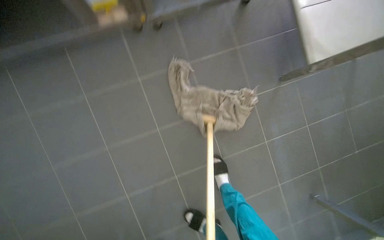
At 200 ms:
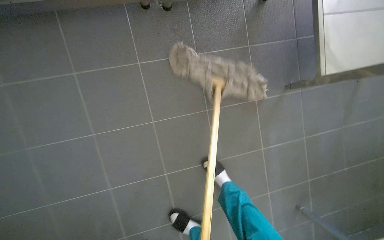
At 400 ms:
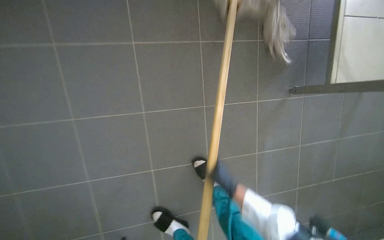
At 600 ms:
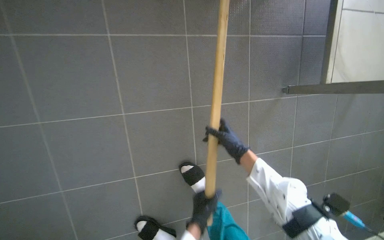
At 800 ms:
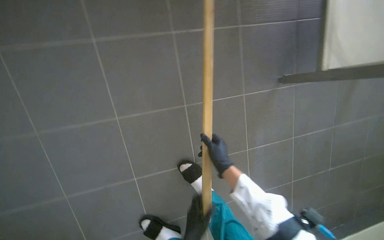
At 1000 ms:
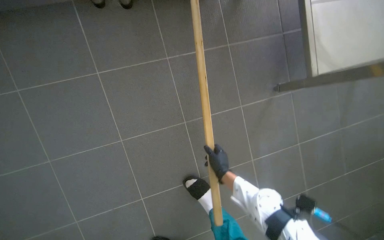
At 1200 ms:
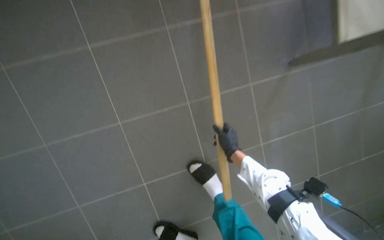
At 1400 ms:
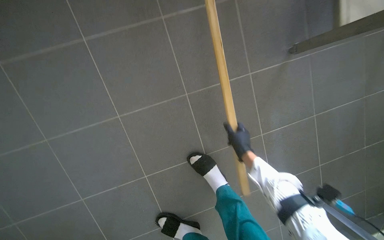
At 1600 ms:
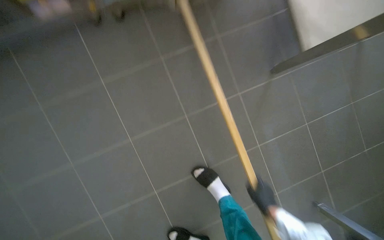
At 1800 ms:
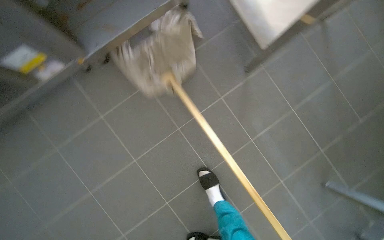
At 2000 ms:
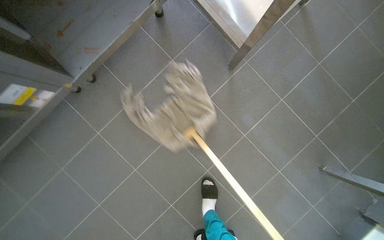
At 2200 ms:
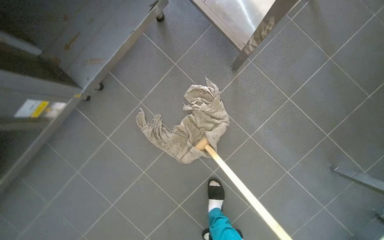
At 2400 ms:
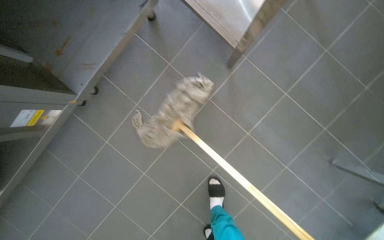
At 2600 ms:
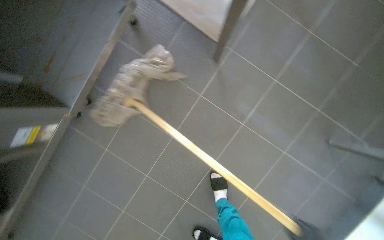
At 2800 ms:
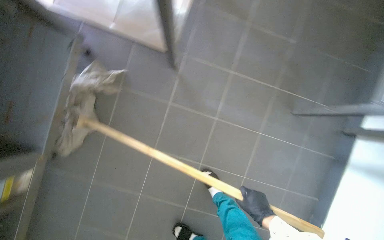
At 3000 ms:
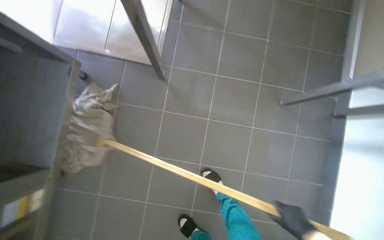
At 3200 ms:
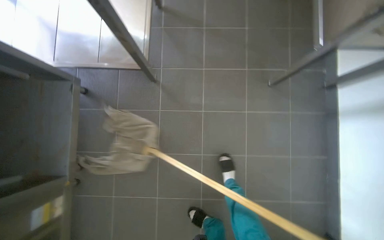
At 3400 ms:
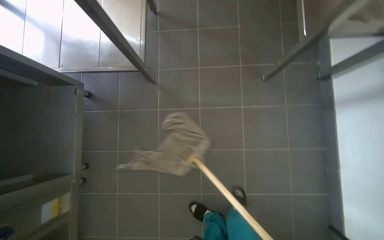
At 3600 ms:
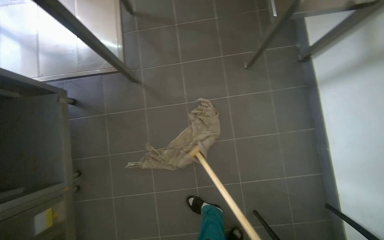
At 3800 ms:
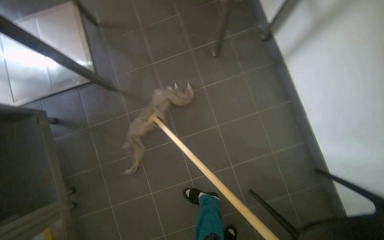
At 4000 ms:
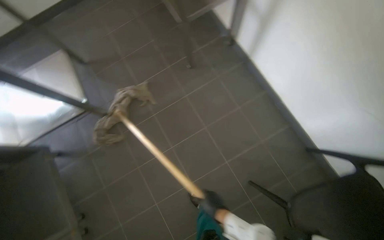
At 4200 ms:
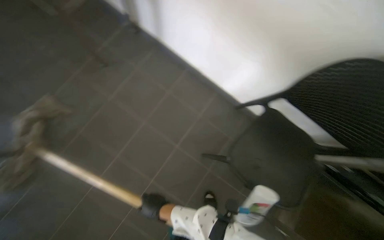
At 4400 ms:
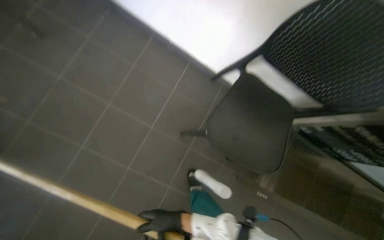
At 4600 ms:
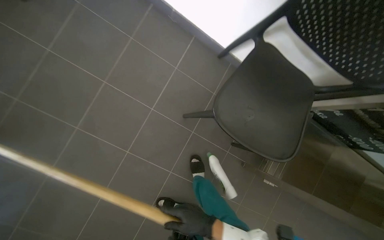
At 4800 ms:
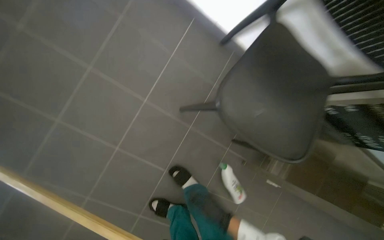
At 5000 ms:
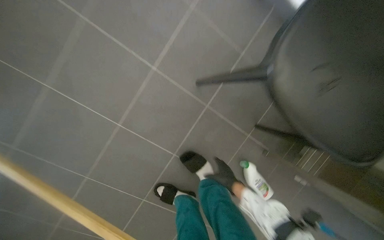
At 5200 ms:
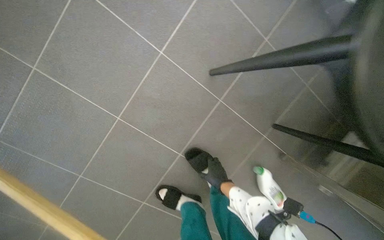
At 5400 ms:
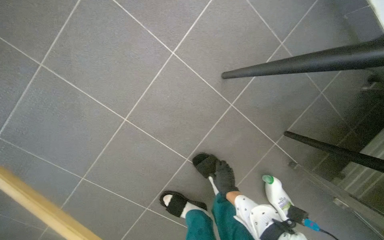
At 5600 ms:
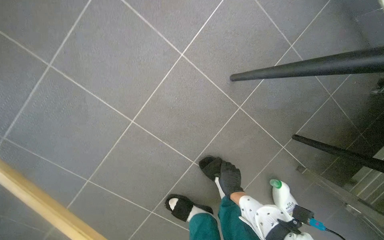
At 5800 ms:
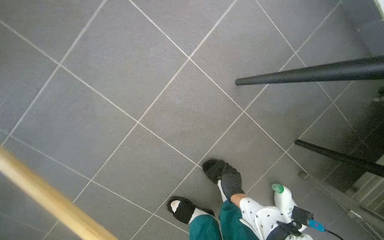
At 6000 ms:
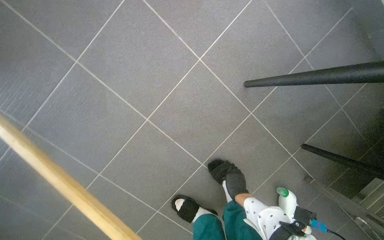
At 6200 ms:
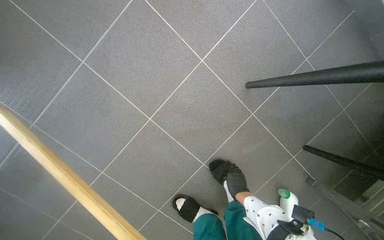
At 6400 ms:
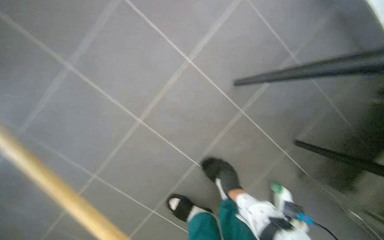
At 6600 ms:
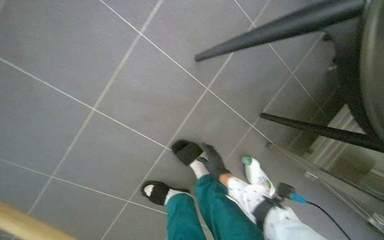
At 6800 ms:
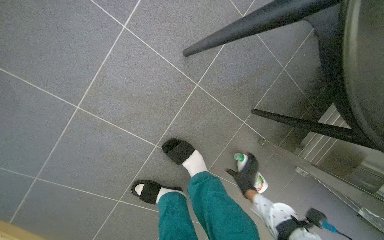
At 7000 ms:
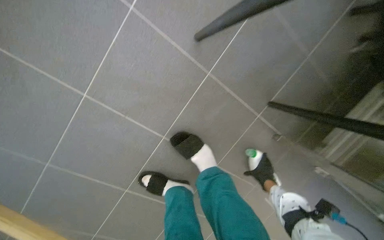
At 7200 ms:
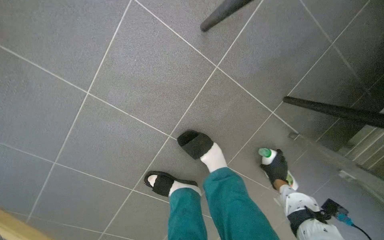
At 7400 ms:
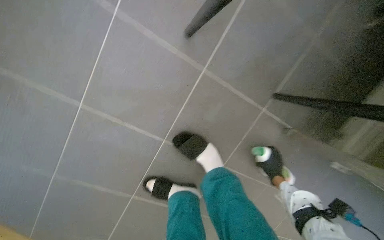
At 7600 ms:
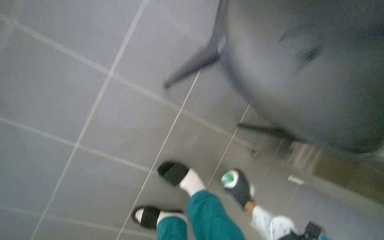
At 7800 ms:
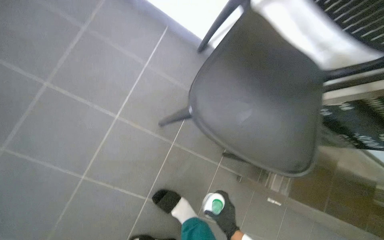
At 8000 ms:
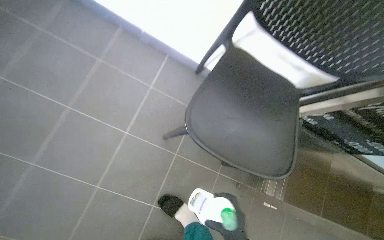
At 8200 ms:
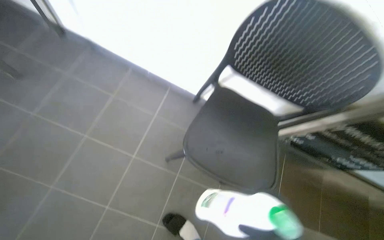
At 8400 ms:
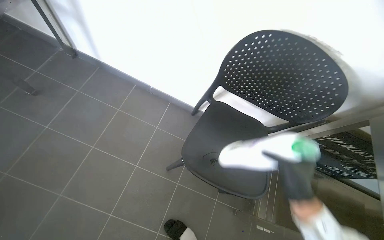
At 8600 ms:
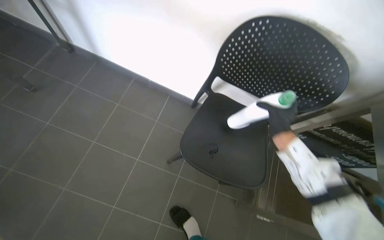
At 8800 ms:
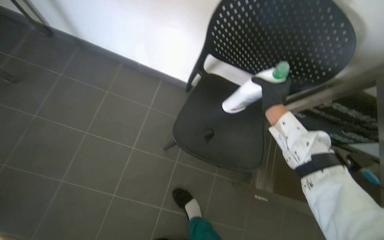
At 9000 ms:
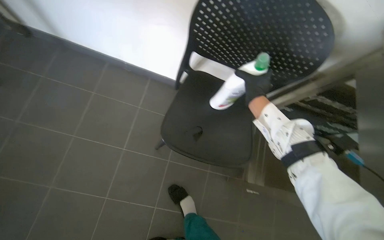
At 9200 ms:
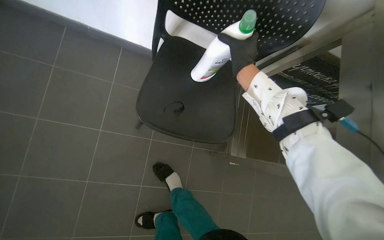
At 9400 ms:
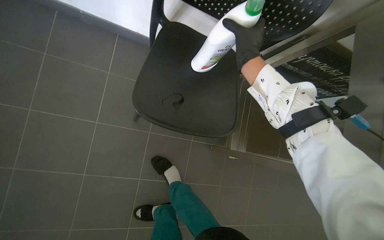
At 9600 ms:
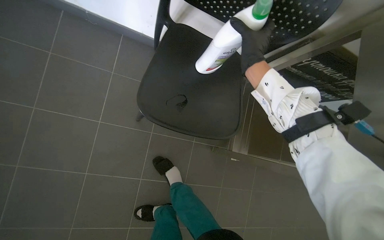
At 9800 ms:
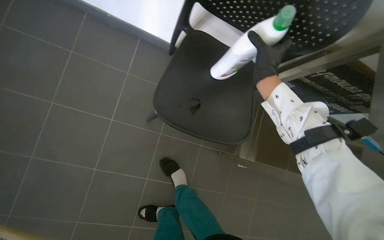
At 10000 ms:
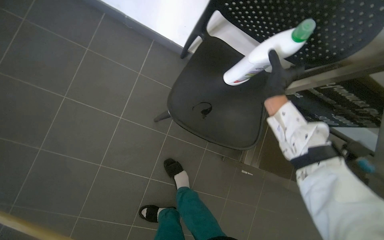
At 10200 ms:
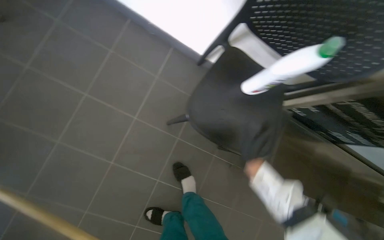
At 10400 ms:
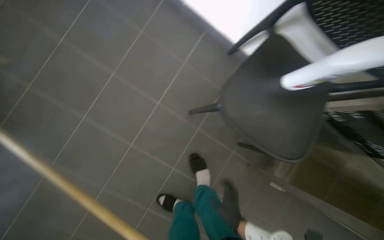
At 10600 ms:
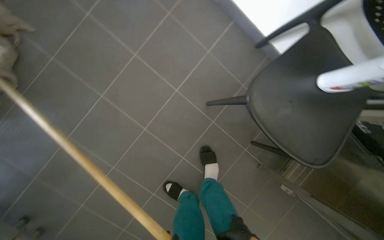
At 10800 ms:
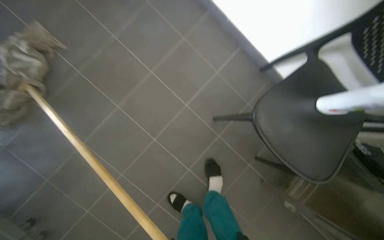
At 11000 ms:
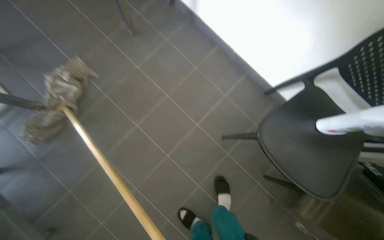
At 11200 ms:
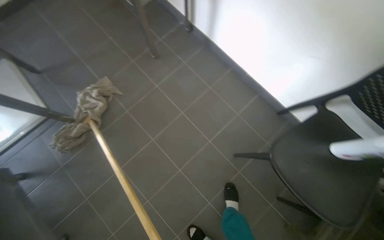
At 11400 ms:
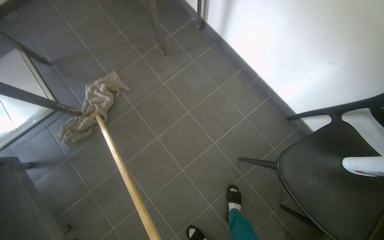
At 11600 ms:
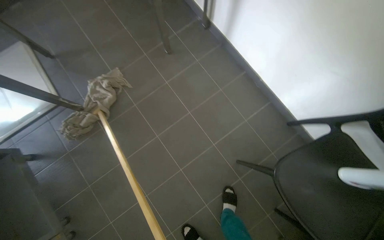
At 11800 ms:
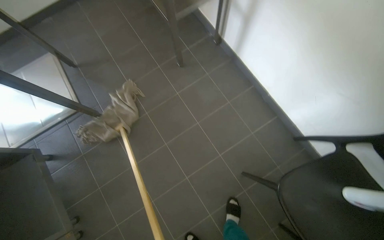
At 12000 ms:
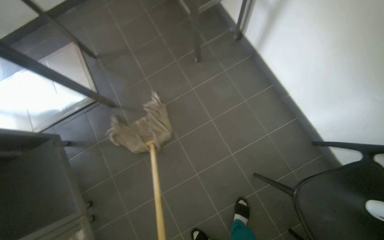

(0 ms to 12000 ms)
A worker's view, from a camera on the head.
Job: mopping floor.
The whole recording: Mopping kitchen floor. The worker mops the tiled floor in the kitchen area.
0 ms - 1600 ms: The right hand moves to the right and down the picture, about 20 cm.
1600 ms - 3000 ms: The camera travels approximately 40 cm. Everything in view rotates roughly 60 degrees counterclockwise.
3000 ms - 4400 ms: The head travels approximately 70 cm. The wearer's head swings some 65 degrees to the right.
4400 ms - 6000 ms: The camera travels about 50 cm. The camera pitches downward, by approximately 20 degrees.
7600 ms - 9000 ms: The camera is carried roughly 40 cm. The wearer looks some 20 degrees further upward.
10400 ms - 12000 ms: The wearer's head swings approximately 30 degrees to the left. The view tips upward by about 15 degrees.

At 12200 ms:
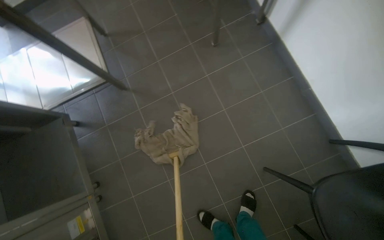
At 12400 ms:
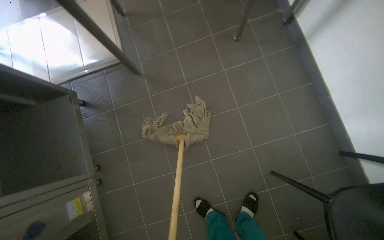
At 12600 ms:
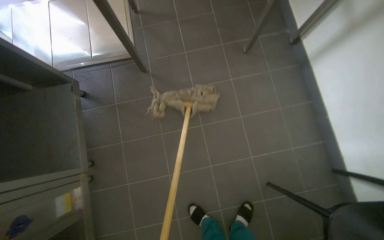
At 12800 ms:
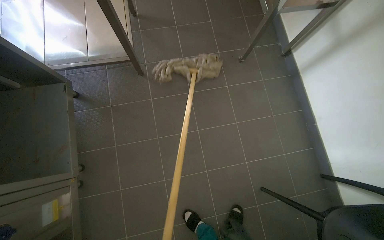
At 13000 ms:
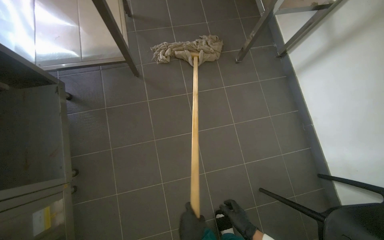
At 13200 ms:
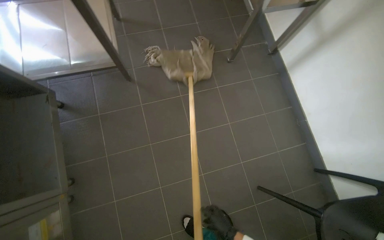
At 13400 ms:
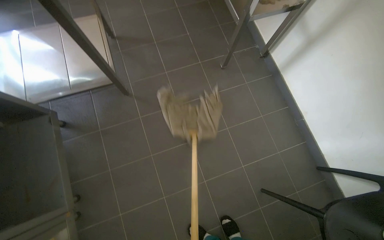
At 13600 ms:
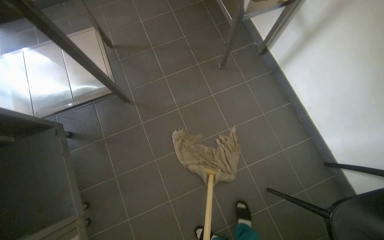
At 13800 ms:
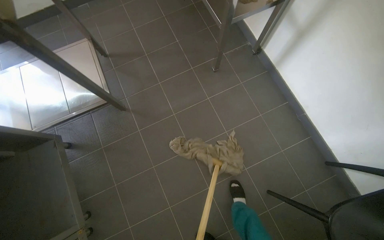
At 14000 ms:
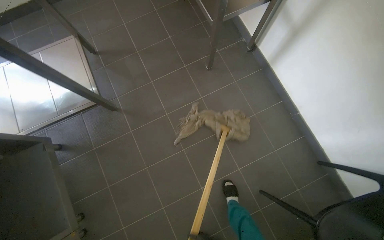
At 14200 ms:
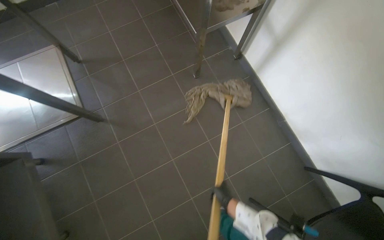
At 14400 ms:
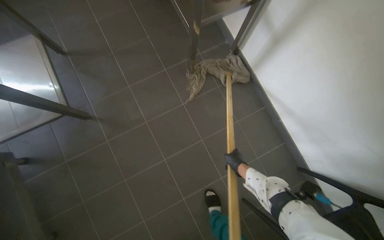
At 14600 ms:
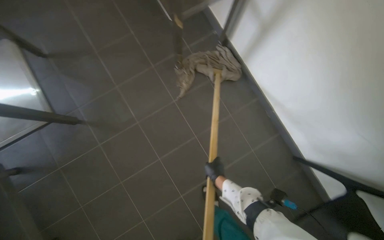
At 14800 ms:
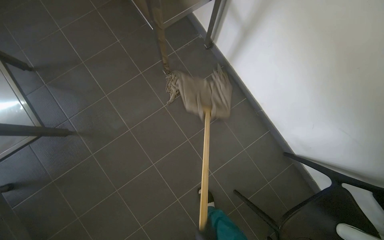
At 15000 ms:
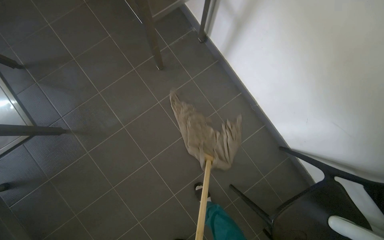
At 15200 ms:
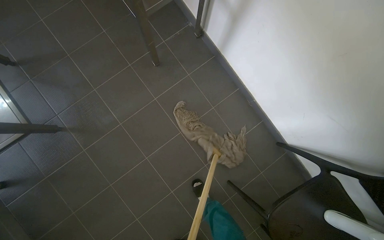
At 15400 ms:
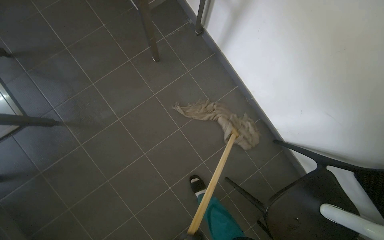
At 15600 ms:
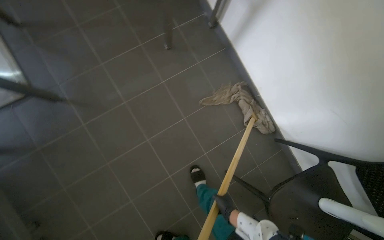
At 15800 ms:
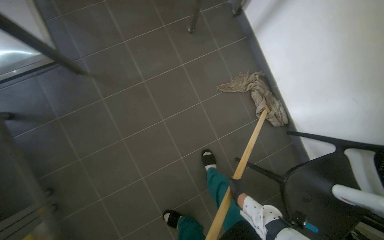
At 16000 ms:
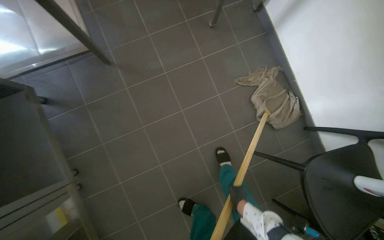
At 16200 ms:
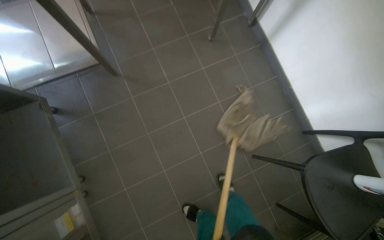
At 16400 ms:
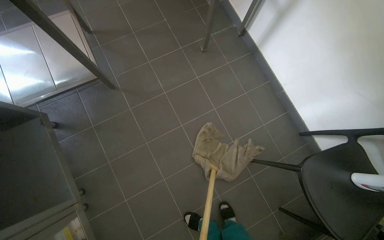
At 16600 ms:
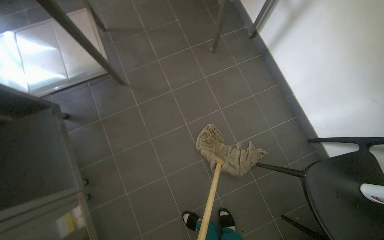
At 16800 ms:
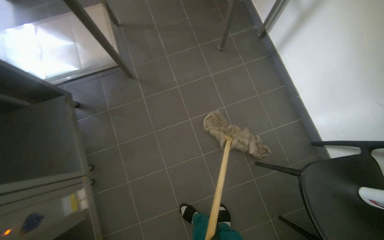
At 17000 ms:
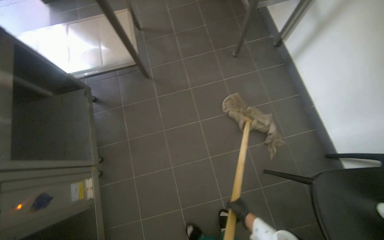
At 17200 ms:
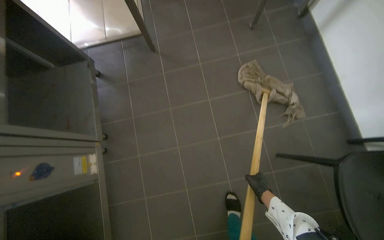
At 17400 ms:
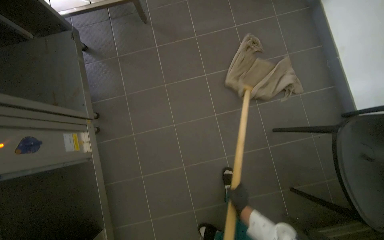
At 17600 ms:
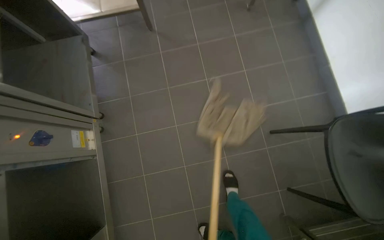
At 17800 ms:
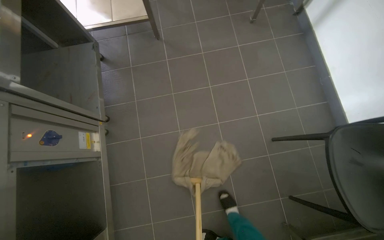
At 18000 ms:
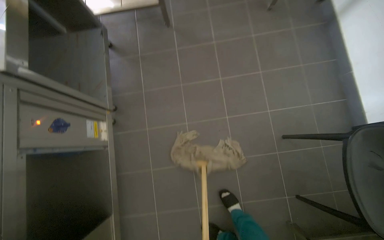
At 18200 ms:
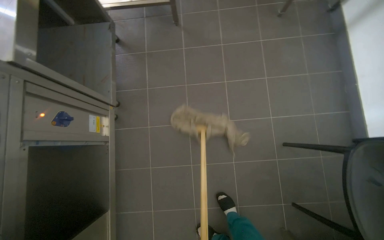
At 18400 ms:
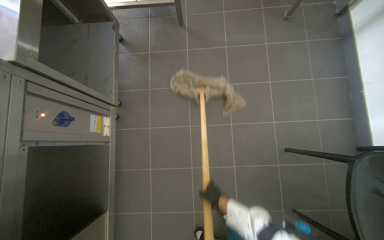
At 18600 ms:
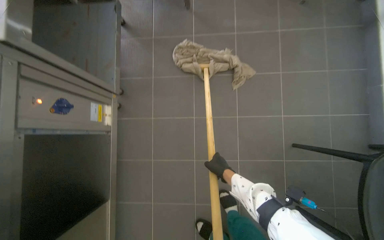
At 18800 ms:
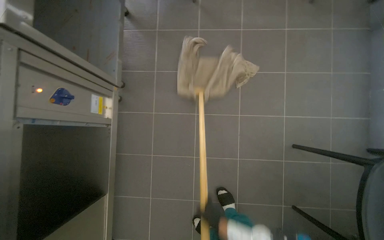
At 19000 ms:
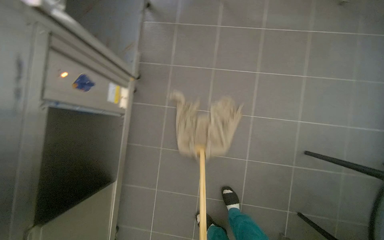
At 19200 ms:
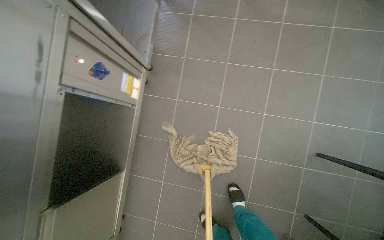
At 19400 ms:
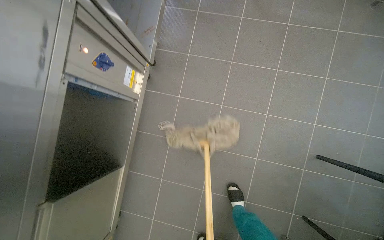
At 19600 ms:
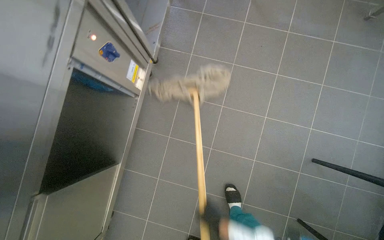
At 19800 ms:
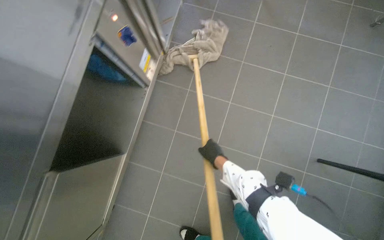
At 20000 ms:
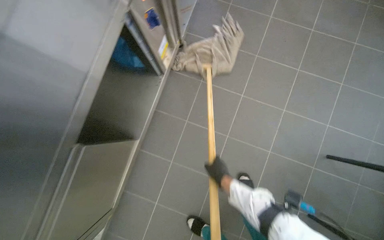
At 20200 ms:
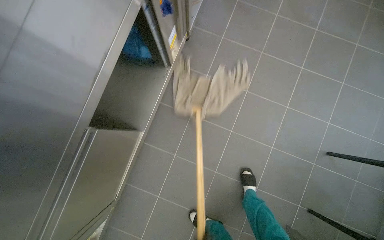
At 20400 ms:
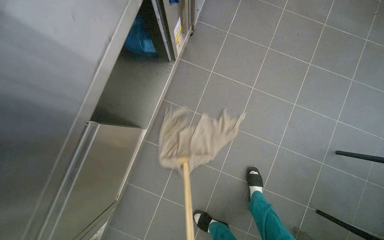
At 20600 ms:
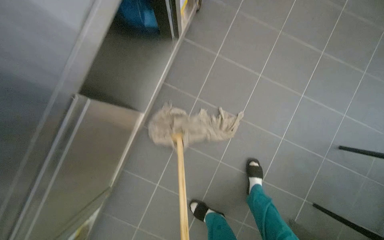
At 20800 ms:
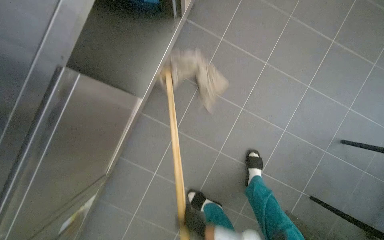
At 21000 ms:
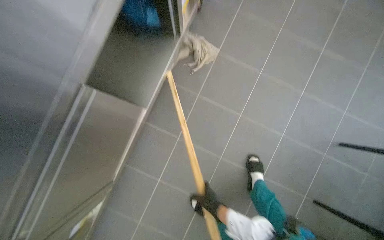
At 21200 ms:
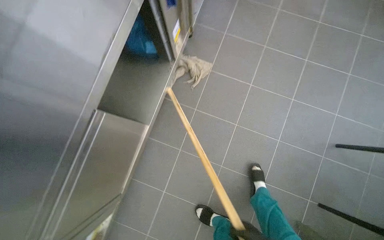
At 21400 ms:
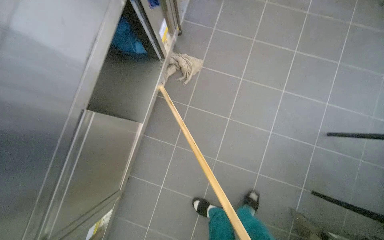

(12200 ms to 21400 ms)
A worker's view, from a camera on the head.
Job: mopping floor.
The whole recording: Mopping kitchen floor. The worker mops the tiled floor in the kitchen area.
15200 ms - 16800 ms: The head travels about 50 cm.
